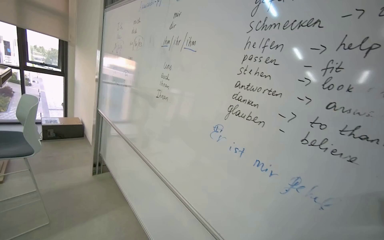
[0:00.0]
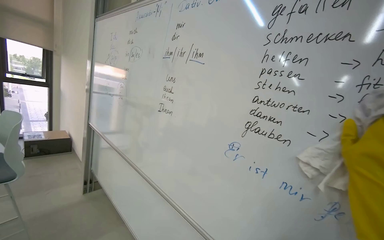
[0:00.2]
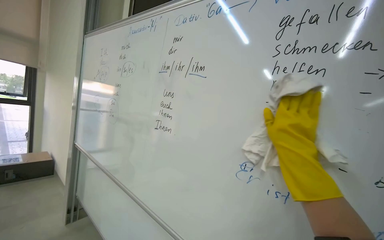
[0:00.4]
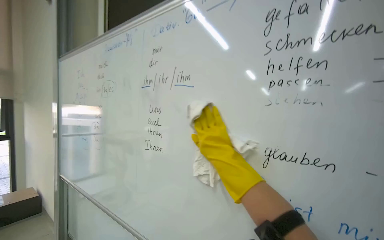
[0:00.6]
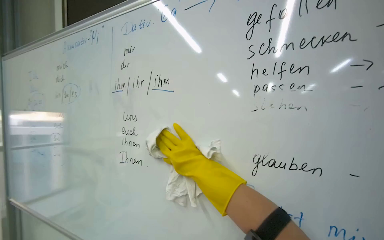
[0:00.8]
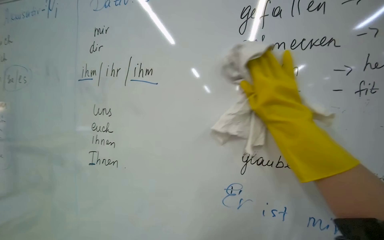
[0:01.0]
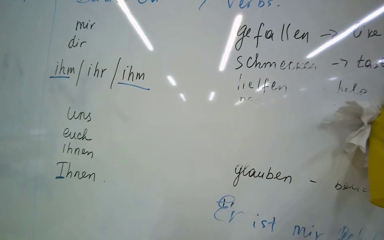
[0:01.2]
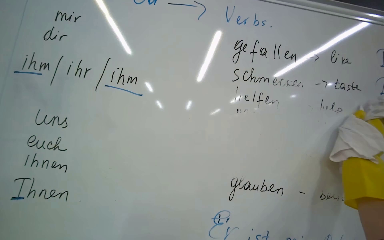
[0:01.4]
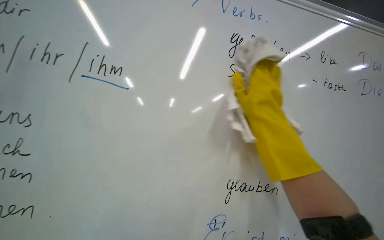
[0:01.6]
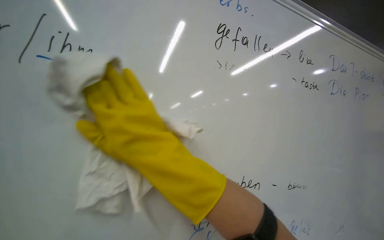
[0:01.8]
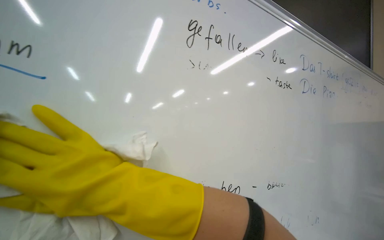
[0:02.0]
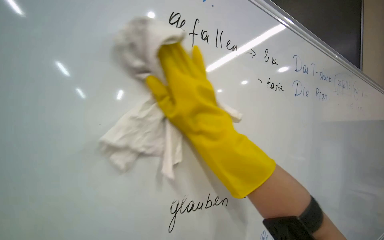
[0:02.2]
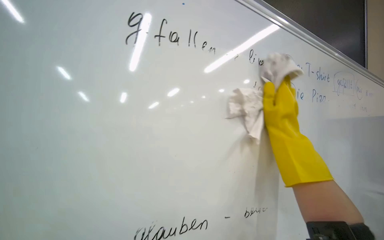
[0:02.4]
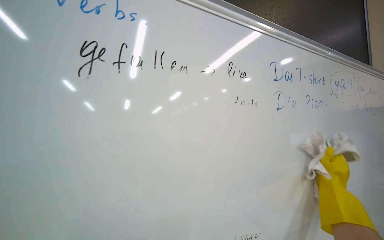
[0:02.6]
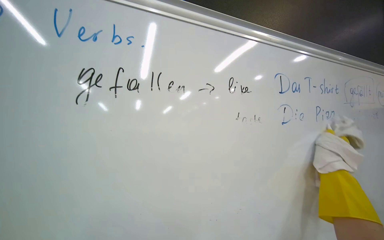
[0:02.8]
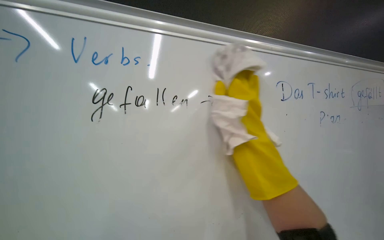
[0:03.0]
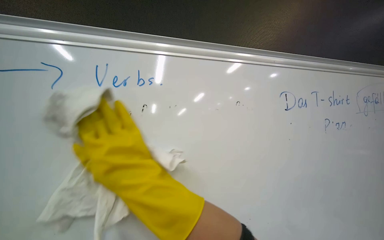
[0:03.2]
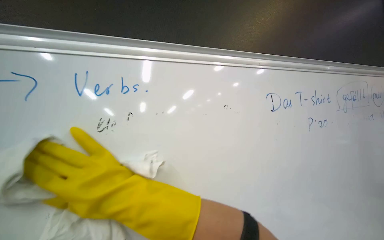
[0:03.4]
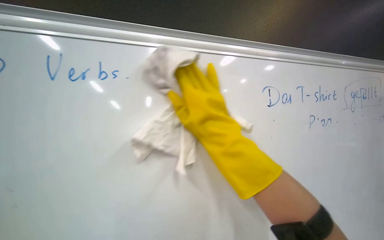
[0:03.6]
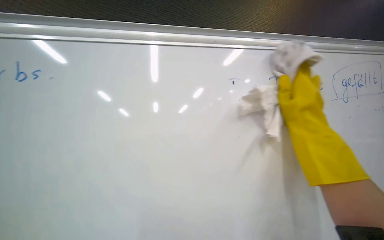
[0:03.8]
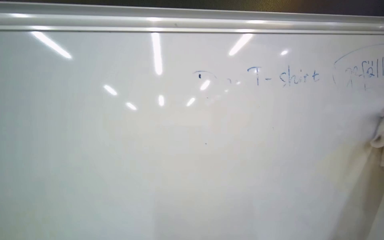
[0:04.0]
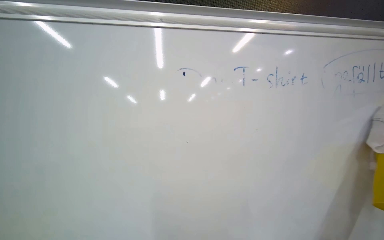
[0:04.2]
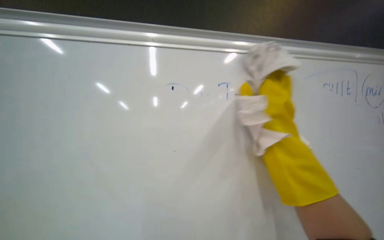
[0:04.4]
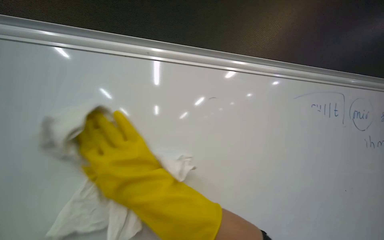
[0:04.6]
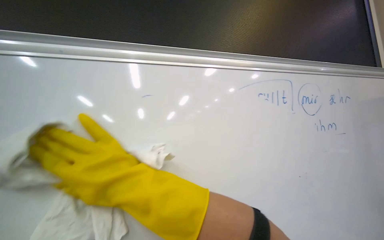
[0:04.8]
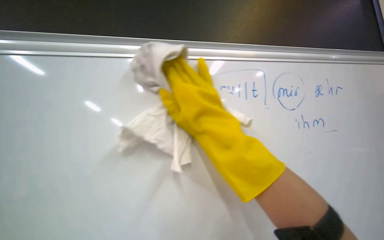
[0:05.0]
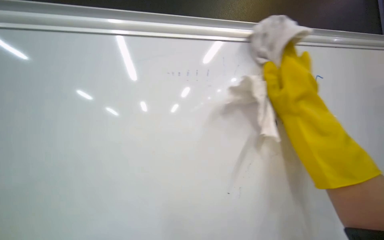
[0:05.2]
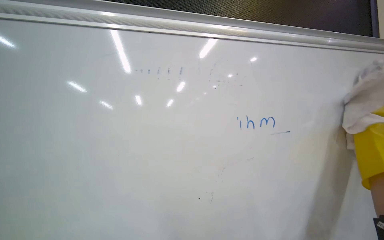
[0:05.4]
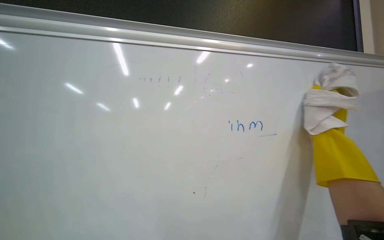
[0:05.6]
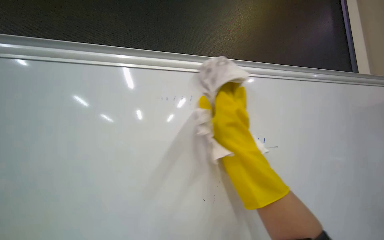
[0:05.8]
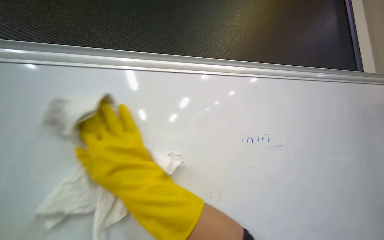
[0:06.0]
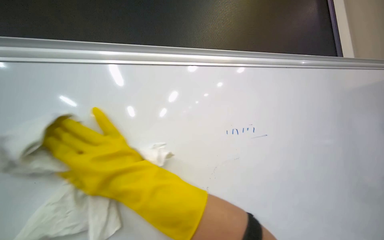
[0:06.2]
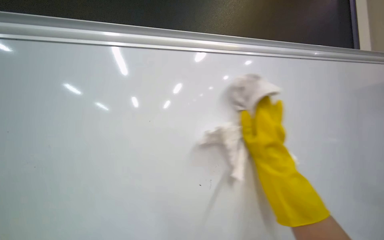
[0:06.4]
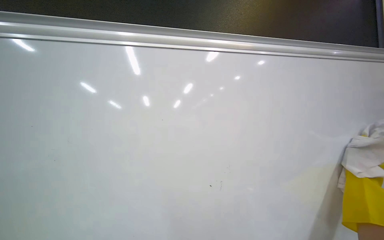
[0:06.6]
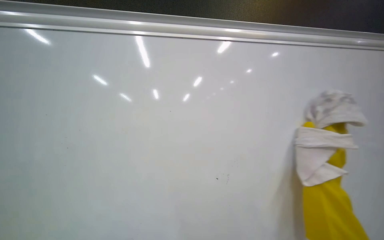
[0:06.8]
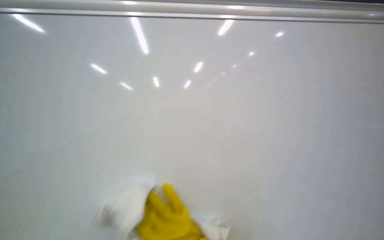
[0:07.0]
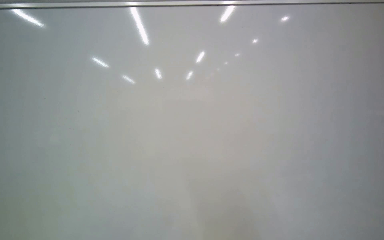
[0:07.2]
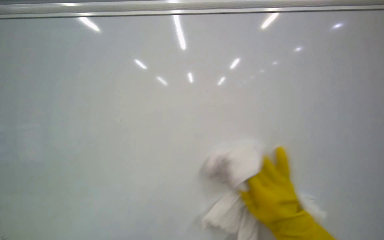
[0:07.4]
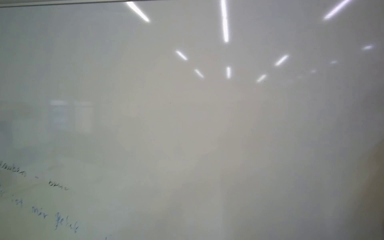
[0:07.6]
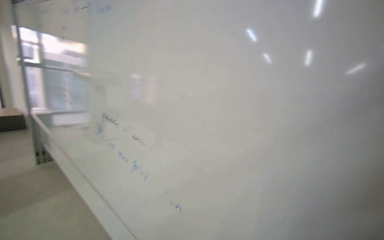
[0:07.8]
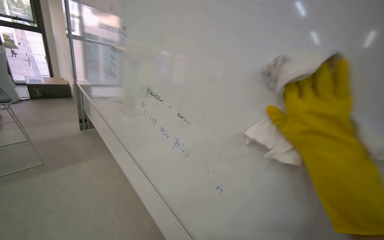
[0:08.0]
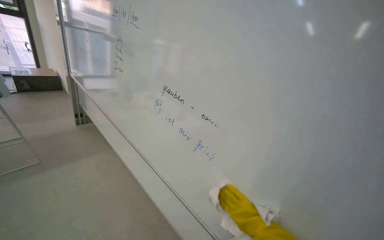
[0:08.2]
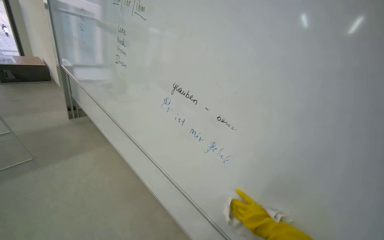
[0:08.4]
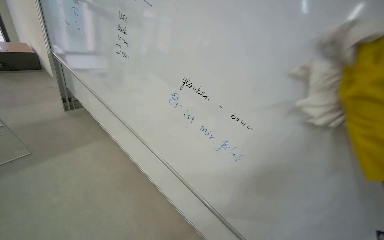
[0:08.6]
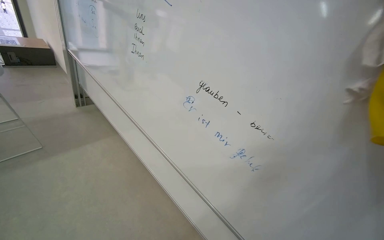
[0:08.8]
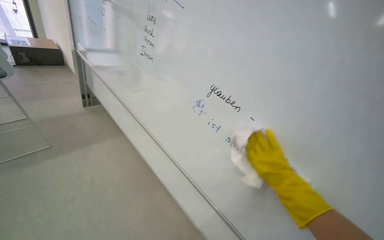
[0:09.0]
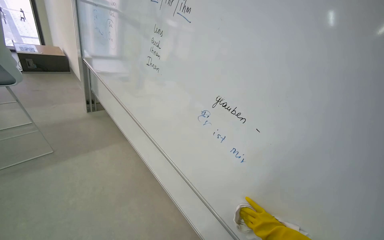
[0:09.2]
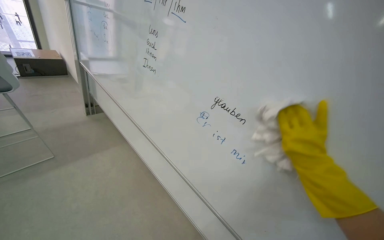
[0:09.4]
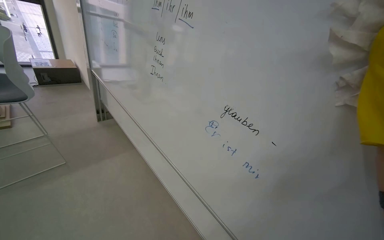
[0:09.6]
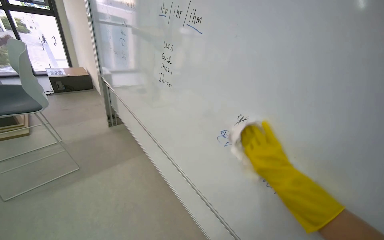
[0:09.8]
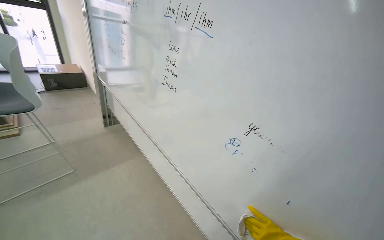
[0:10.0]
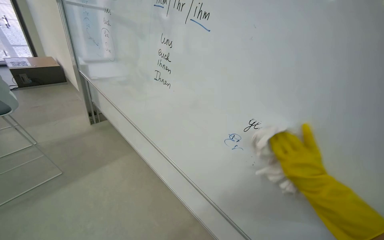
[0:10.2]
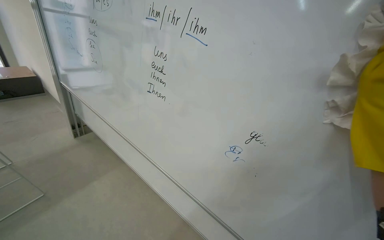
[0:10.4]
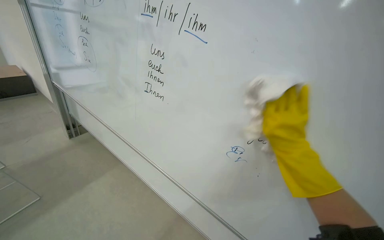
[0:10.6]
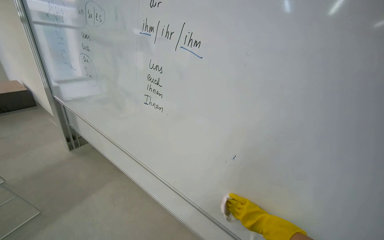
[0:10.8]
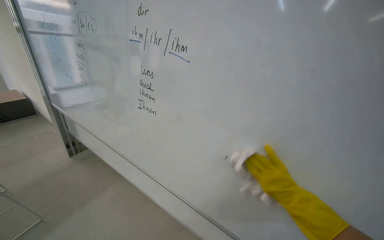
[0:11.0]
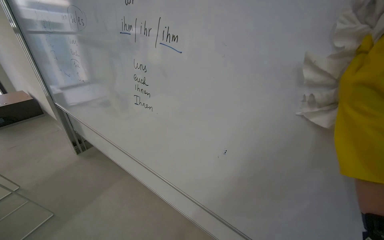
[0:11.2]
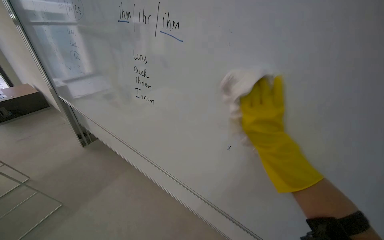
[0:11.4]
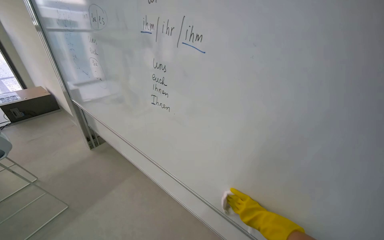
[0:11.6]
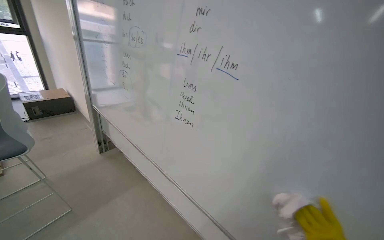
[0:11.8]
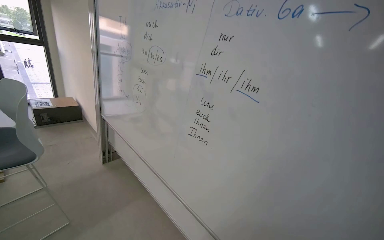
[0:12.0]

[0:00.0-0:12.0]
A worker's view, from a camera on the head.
Job: wiping surfaces.
The whole recording: Wiping whiteboard in classroom. The worker wipes the whiteboard clean with a cloth.
0:03.0 to 0:04.4: The head rotates some 30 degrees to the left.
0:06.0 to 0:07.6: The right hand is displaced to the right by about 50 cm.

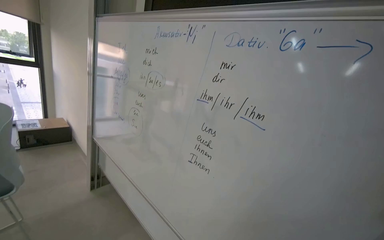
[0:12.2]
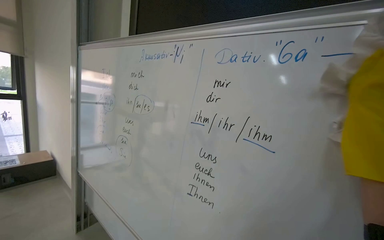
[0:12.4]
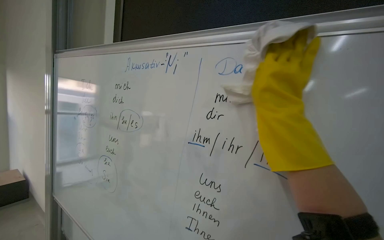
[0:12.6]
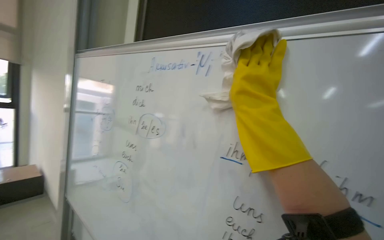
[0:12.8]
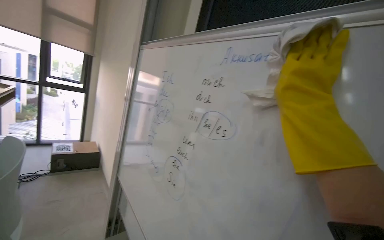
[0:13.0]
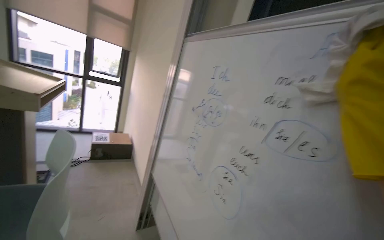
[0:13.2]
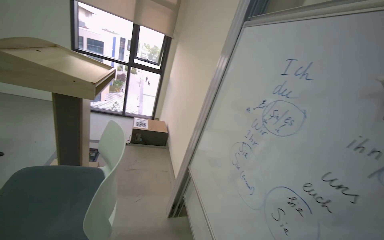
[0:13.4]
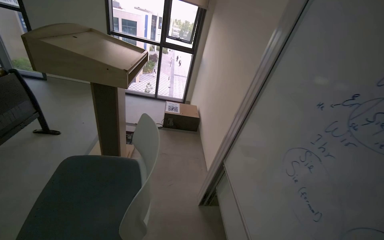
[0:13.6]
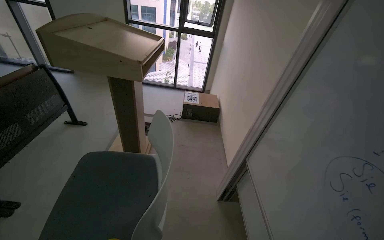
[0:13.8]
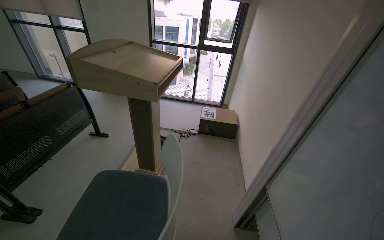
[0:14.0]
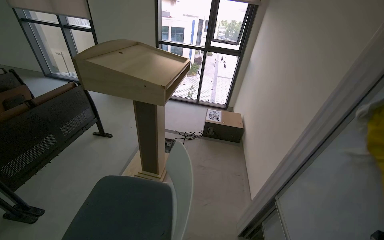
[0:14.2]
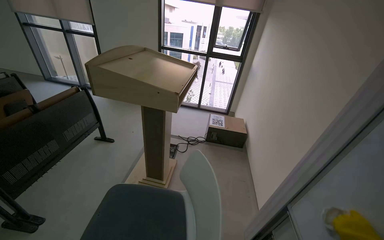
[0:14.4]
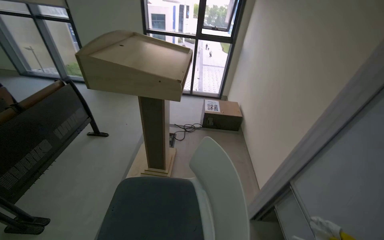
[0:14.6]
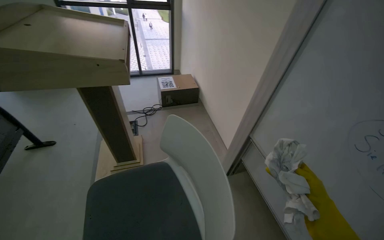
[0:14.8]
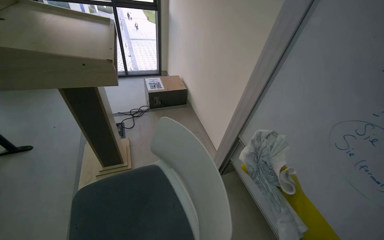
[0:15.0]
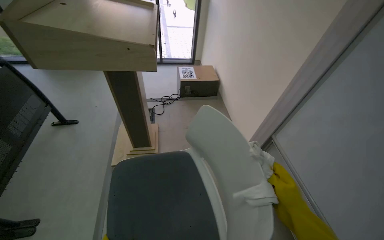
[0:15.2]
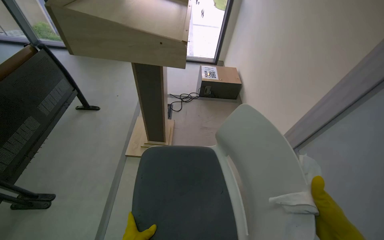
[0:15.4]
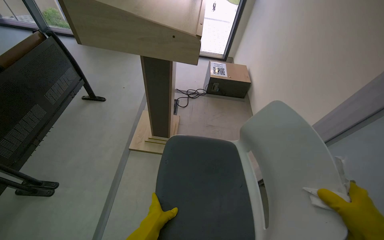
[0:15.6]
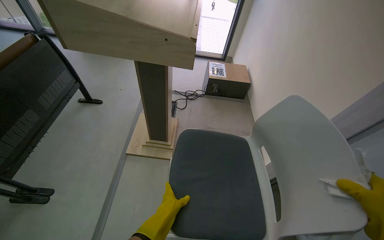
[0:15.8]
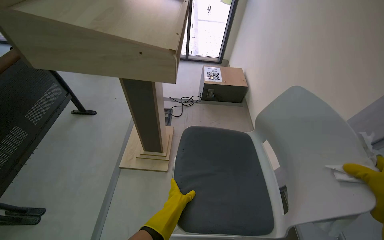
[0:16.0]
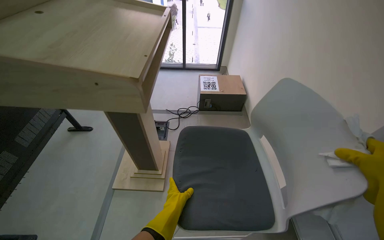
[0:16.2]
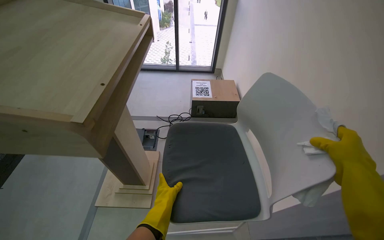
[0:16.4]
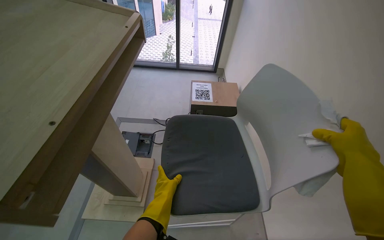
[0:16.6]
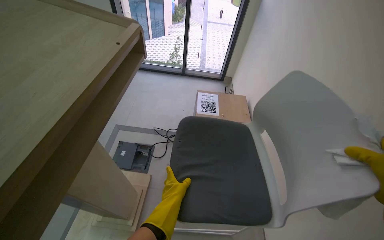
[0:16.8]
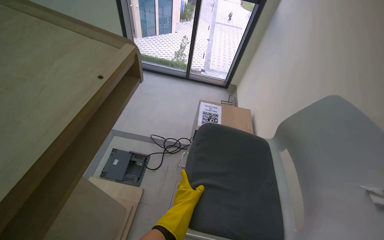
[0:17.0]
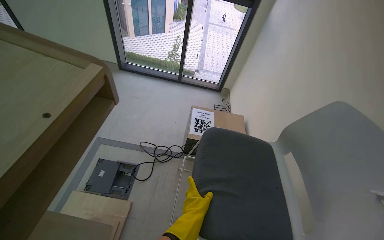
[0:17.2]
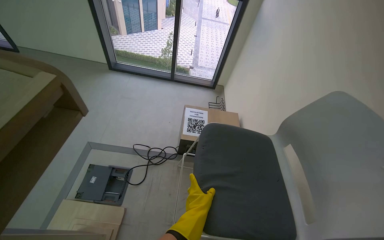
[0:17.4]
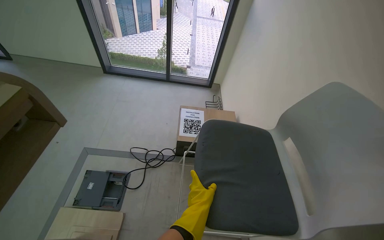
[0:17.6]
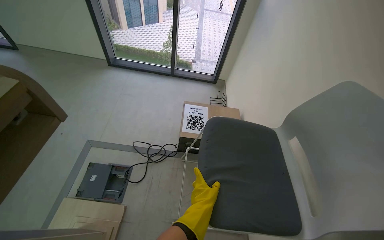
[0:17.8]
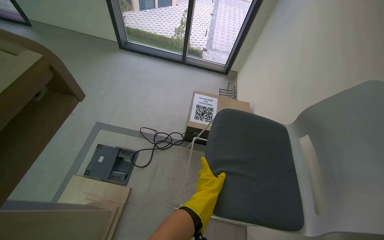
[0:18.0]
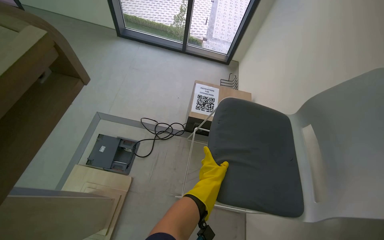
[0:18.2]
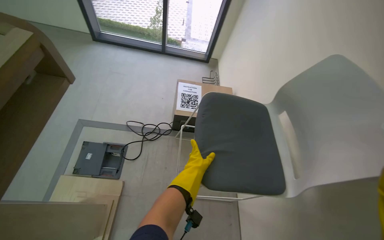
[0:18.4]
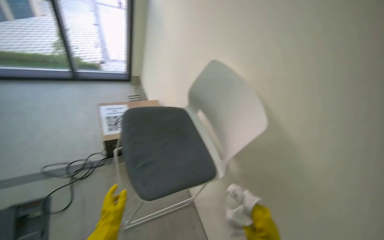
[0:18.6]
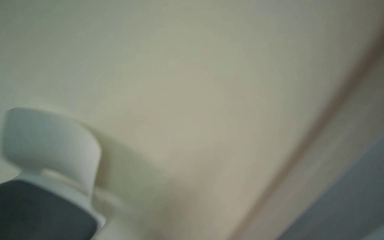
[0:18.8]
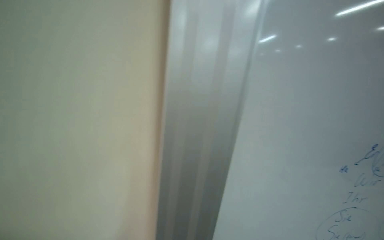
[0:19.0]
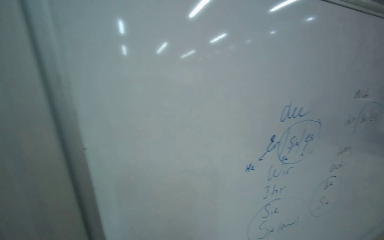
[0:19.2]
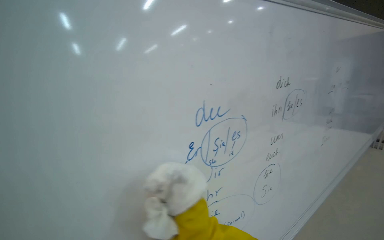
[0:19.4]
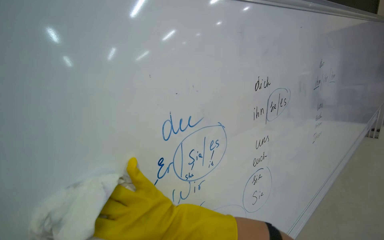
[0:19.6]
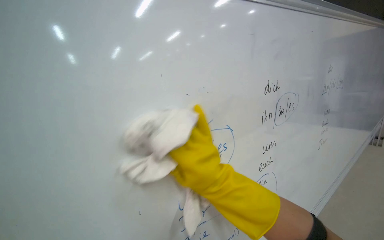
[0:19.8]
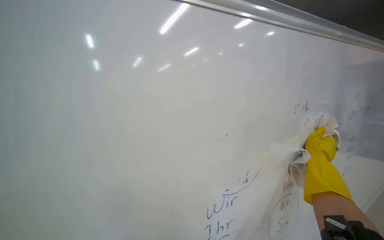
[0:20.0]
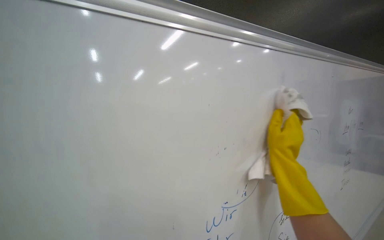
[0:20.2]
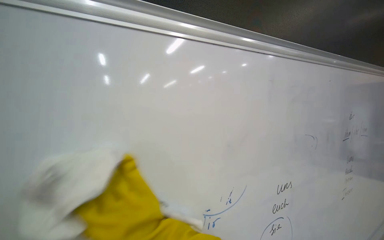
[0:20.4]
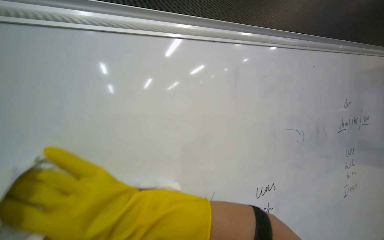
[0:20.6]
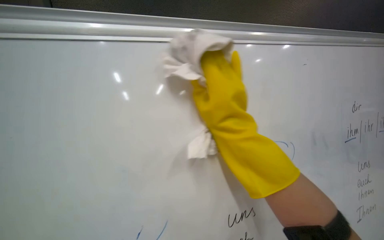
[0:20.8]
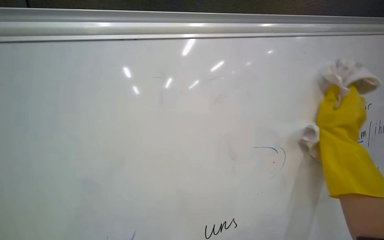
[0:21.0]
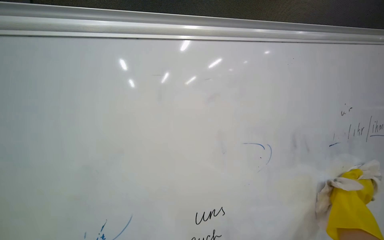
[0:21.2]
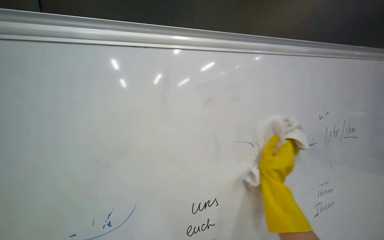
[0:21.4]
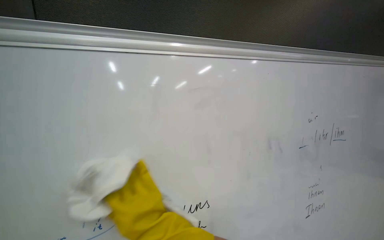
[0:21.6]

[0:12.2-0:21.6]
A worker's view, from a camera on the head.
Job: wiping surfaces.
The whole recording: Wiping whiteboard in classroom. The worker wipes the whiteboard clean with a cloth.
0:12.2 to 0:13.8: The wearer moves about 90 cm. The head turns to the left by roughly 50 degrees.
0:15.4 to 0:17.0: The head travels some 90 cm.
0:17.0 to 0:18.4: The left hand shifts roughly 10 cm up the picture.
0:18.4 to 0:20.0: The wearer looks about 50 degrees further to the right.
